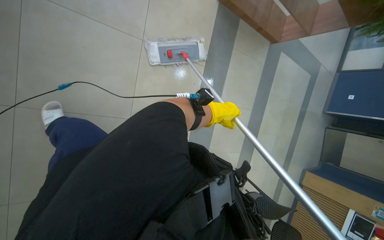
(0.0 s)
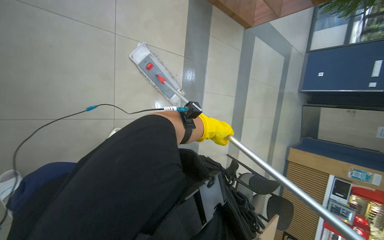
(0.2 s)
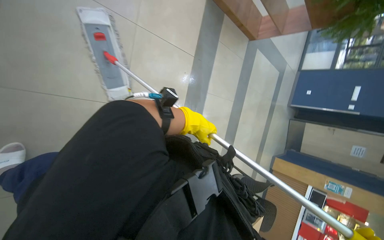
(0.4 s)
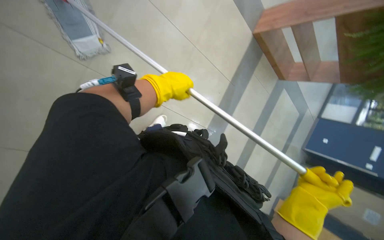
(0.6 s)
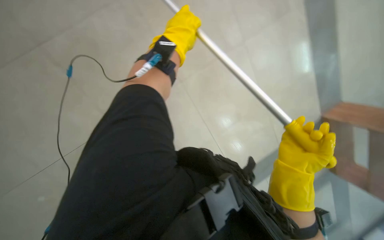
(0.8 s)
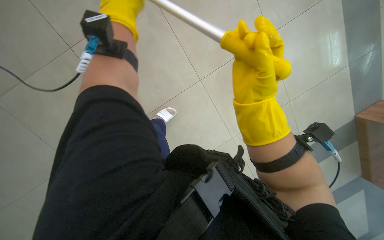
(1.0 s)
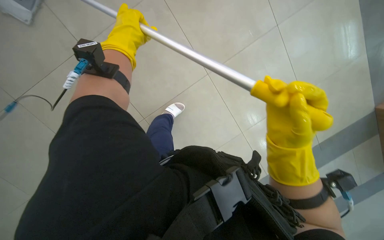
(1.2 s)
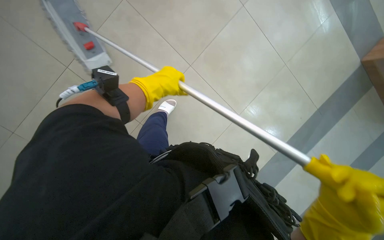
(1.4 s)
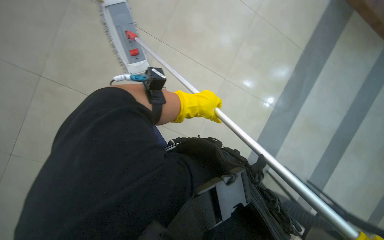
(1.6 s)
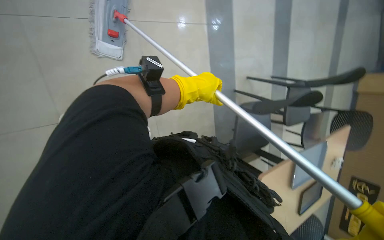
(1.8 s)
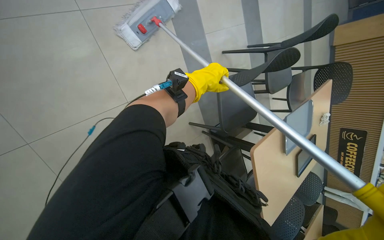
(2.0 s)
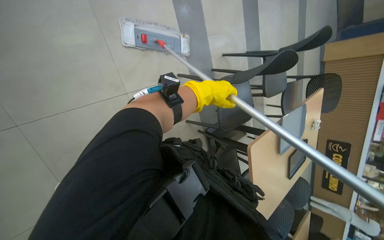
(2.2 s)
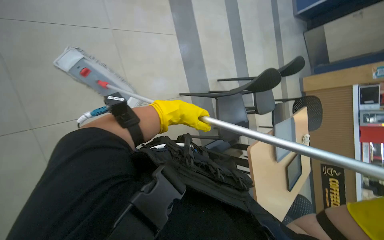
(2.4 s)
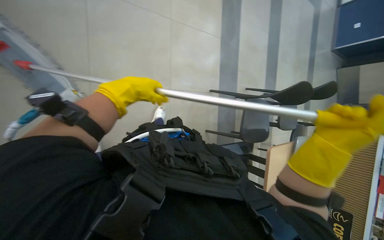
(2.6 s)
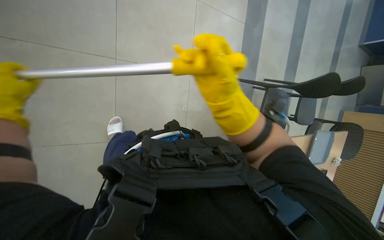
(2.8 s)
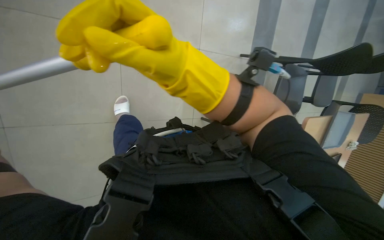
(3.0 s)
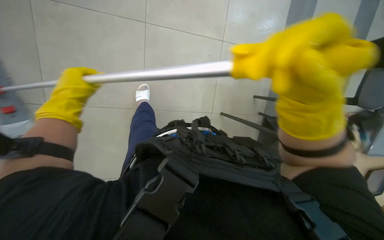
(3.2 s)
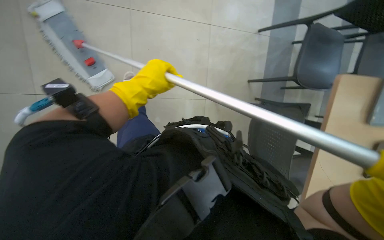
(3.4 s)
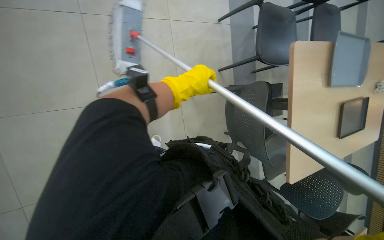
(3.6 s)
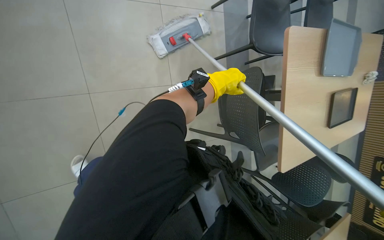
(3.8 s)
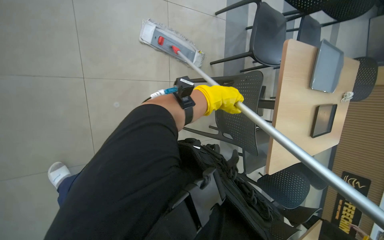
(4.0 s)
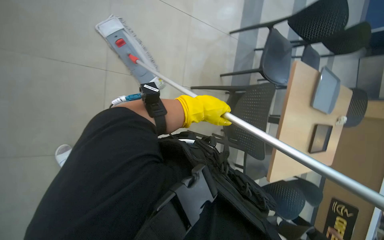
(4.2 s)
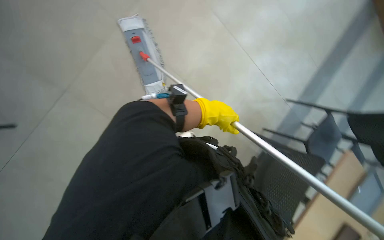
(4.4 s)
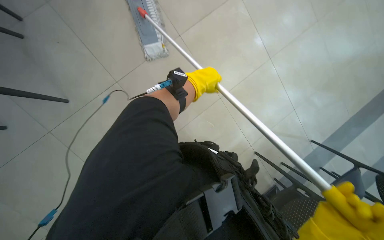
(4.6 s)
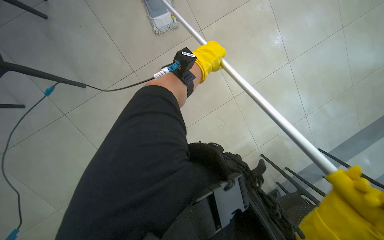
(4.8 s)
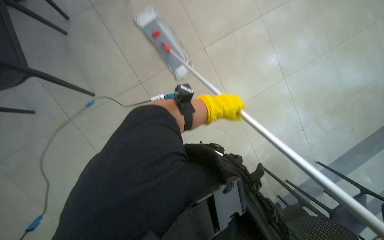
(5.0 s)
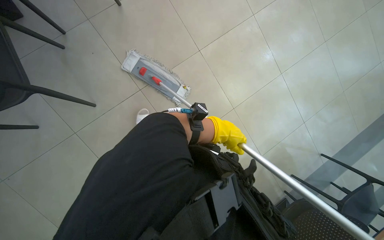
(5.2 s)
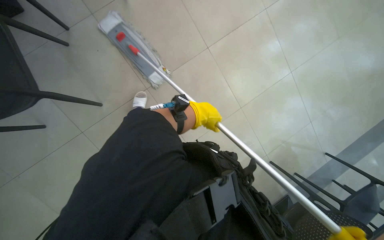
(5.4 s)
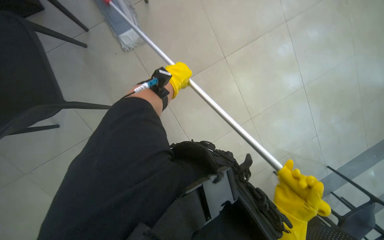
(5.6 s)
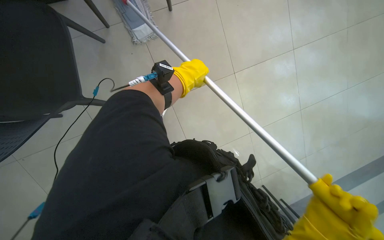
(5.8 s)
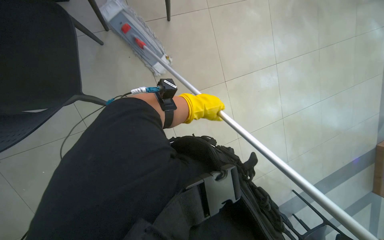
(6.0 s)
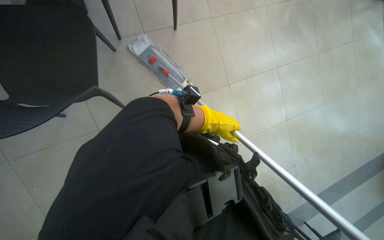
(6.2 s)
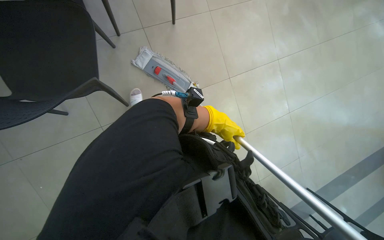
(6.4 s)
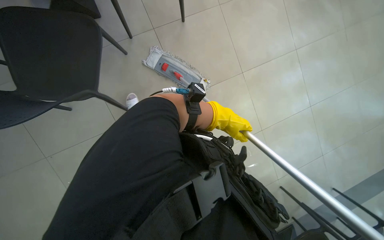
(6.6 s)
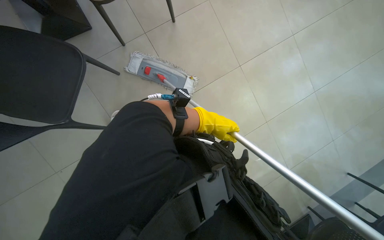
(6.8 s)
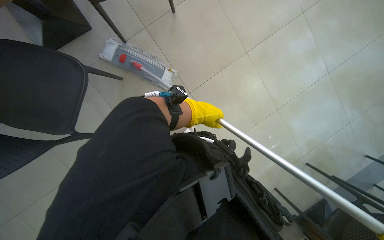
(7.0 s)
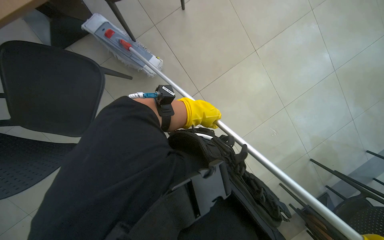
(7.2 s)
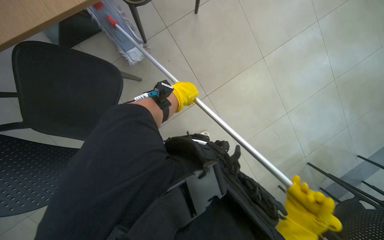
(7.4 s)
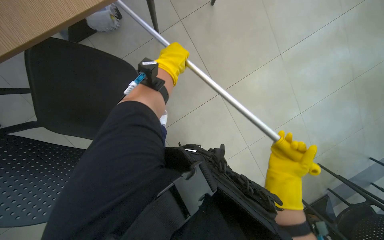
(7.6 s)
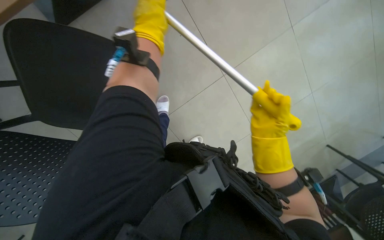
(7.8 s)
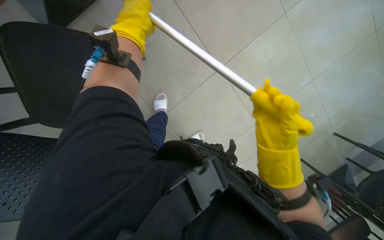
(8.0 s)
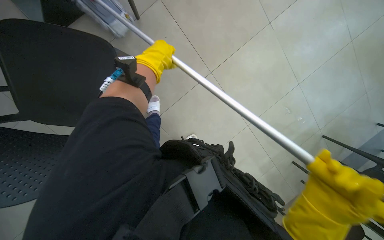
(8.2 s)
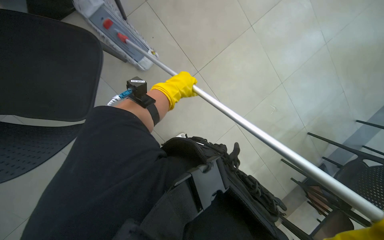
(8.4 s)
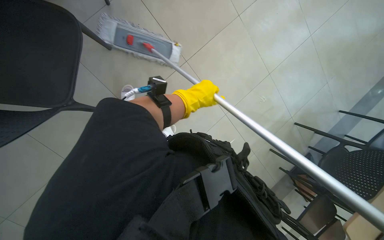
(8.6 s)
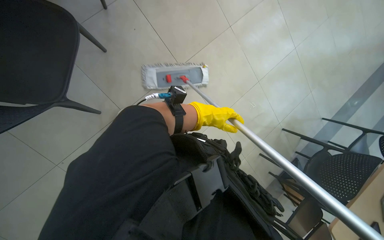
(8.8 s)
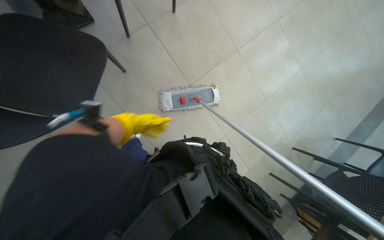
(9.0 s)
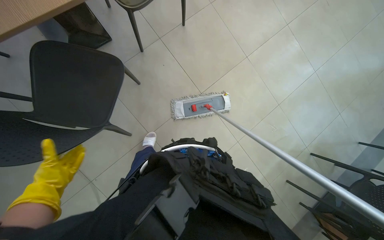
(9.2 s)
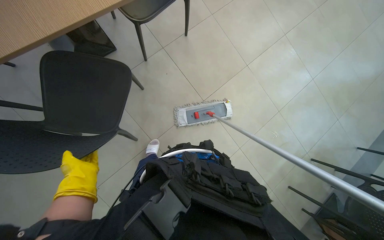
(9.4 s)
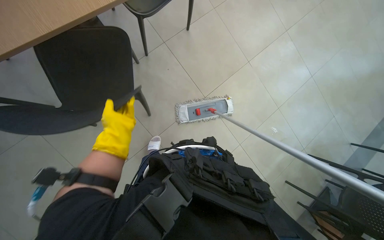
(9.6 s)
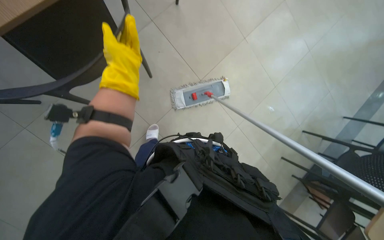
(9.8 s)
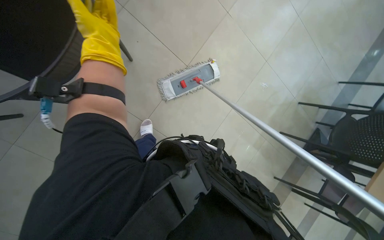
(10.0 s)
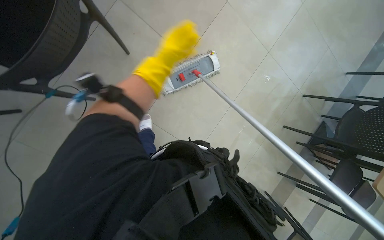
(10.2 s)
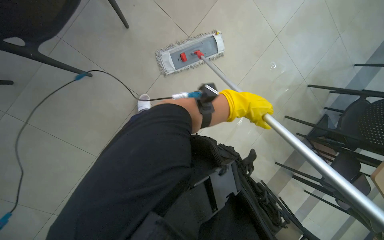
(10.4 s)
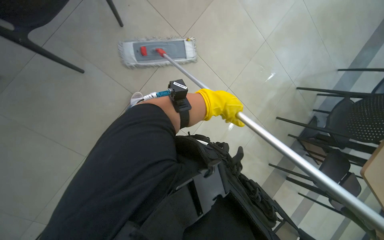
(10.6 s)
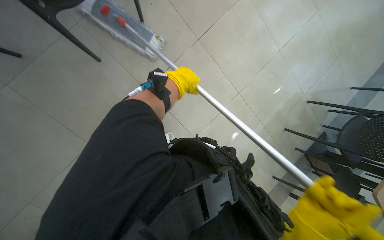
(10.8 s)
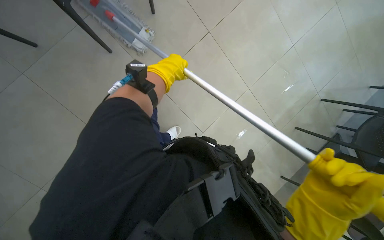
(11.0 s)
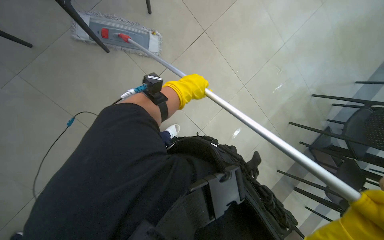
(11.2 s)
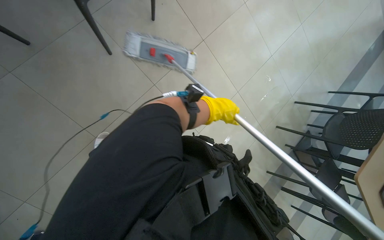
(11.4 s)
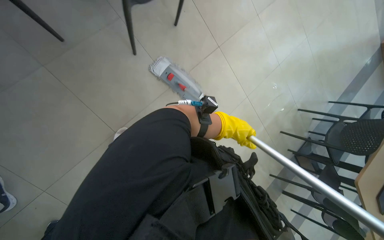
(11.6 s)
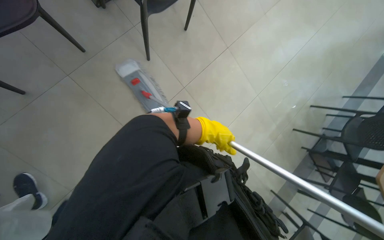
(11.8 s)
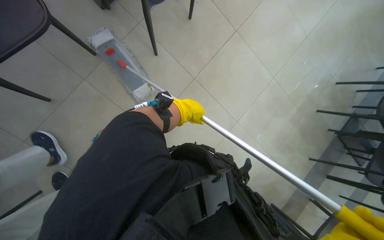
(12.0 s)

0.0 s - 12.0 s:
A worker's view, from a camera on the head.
Job: mopping floor.
The whole recording: Mopping the floor. The worker mops the floor with a flat mop, pausing to rinse and wring the mop head.
1.6 s - 3.0 s: The view tips upward by approximately 15 degrees.
3.0 s - 4.4 s: The scene turns about 40 degrees clockwise in the picture.
4.4 s - 6.0 s: The left hand moves up and down the picture over approximately 20 cm, changing direction 3 times.
6.0 s - 7.6 s: The left hand heads to the left and up the picture, covering some 30 cm.
7.6 s - 9.0 s: The left hand shifts approximately 30 cm farther from the camera, down the picture and to the left.
9.0 s - 10.4 s: The wearer looks some 15 degrees further downward.

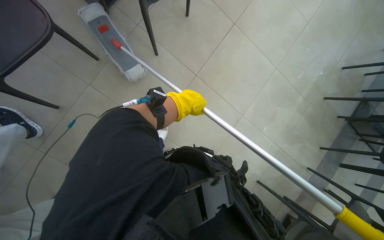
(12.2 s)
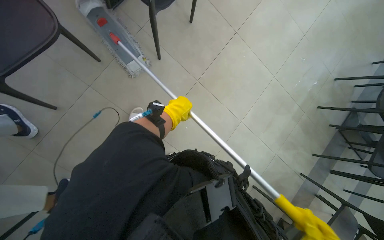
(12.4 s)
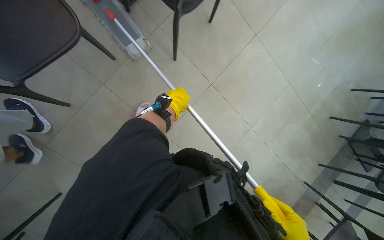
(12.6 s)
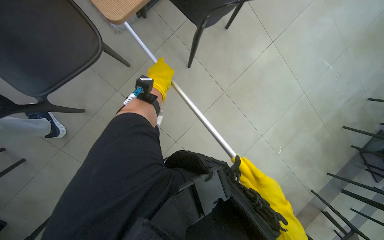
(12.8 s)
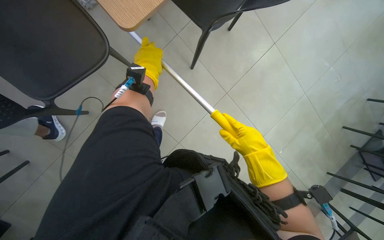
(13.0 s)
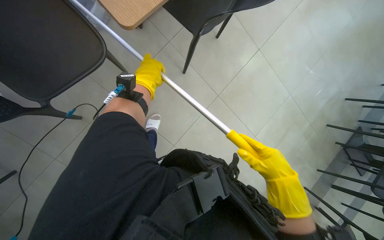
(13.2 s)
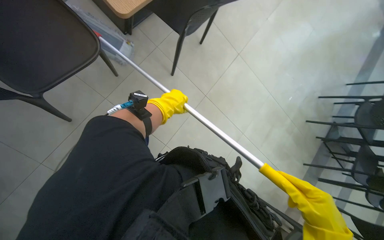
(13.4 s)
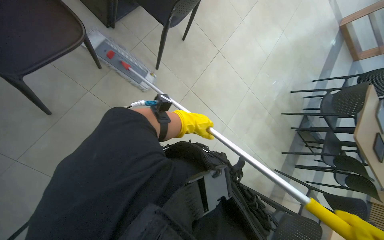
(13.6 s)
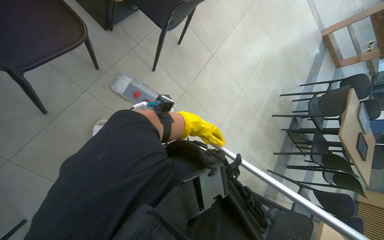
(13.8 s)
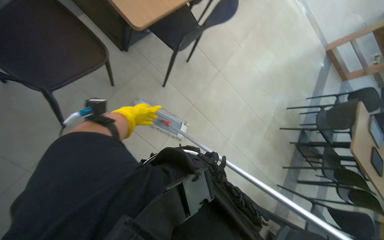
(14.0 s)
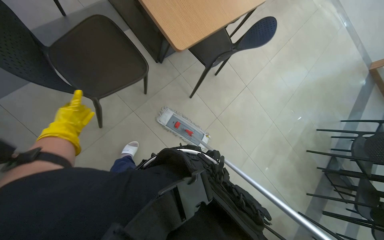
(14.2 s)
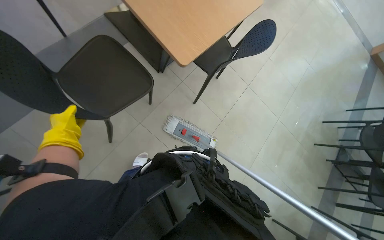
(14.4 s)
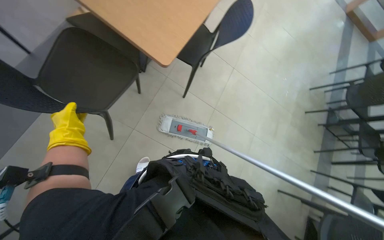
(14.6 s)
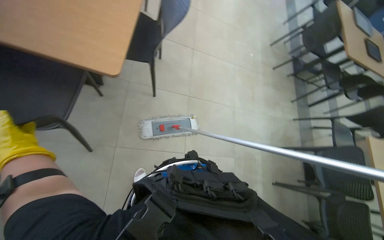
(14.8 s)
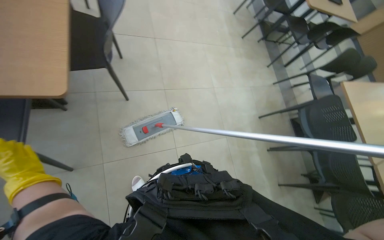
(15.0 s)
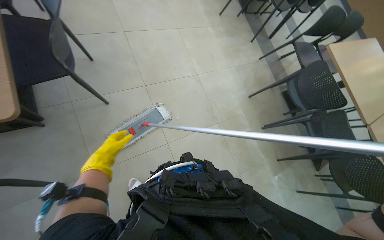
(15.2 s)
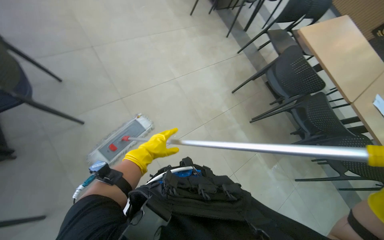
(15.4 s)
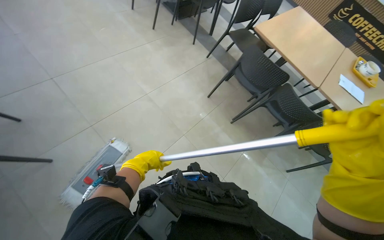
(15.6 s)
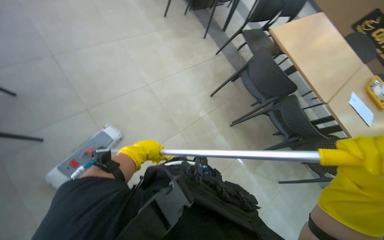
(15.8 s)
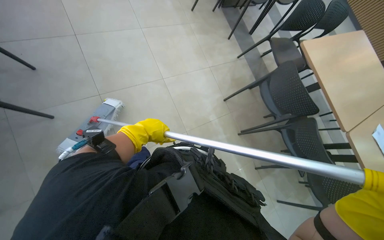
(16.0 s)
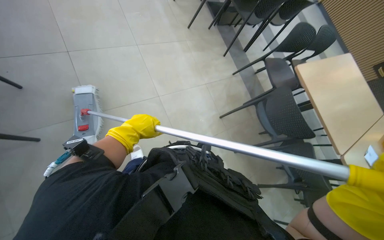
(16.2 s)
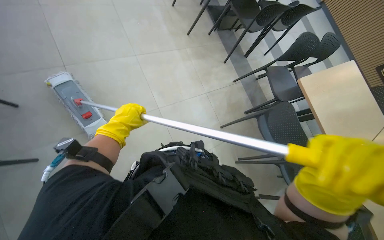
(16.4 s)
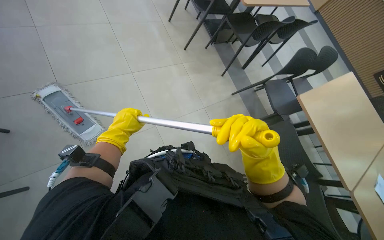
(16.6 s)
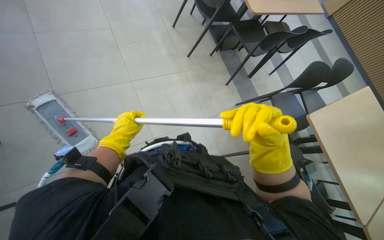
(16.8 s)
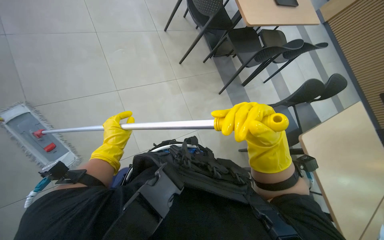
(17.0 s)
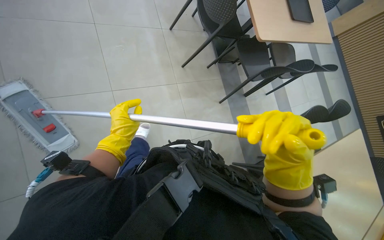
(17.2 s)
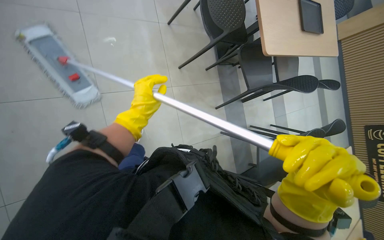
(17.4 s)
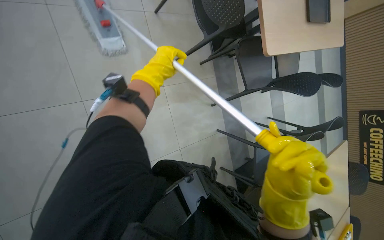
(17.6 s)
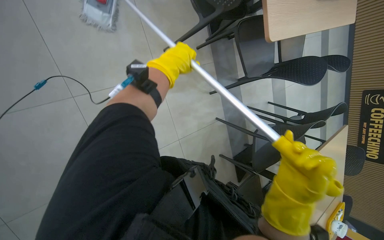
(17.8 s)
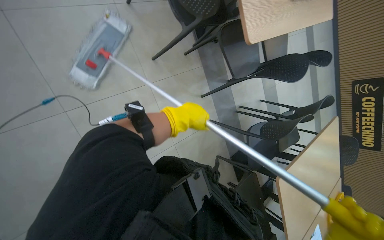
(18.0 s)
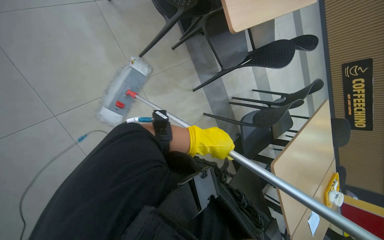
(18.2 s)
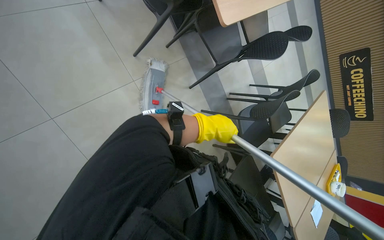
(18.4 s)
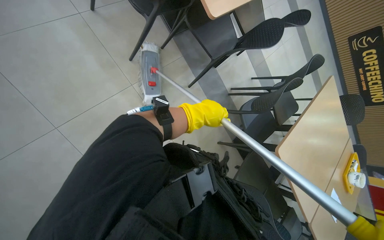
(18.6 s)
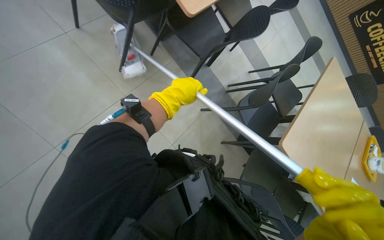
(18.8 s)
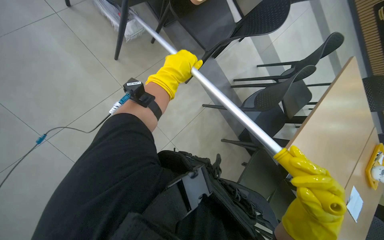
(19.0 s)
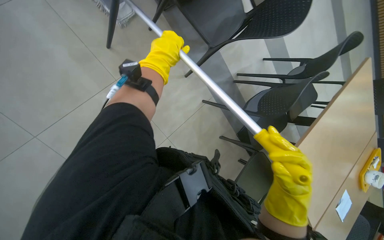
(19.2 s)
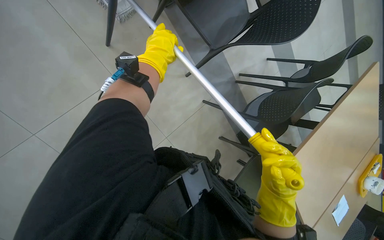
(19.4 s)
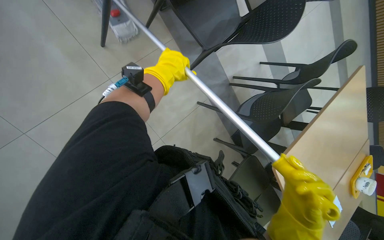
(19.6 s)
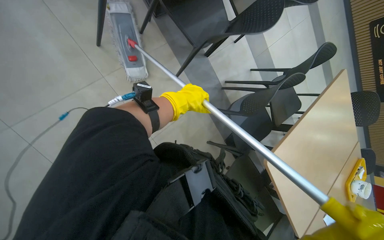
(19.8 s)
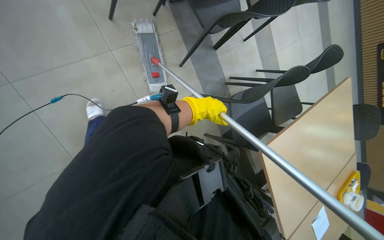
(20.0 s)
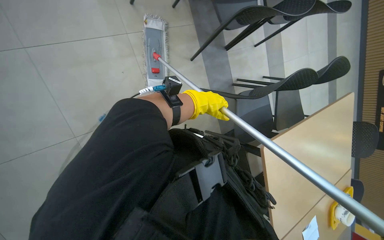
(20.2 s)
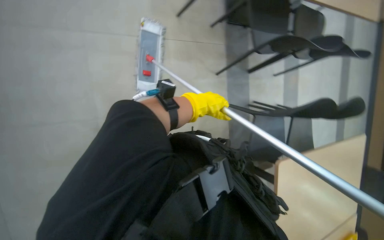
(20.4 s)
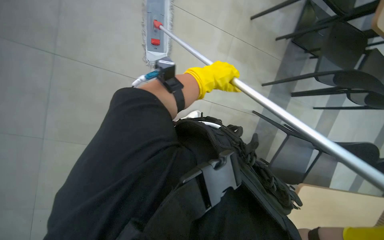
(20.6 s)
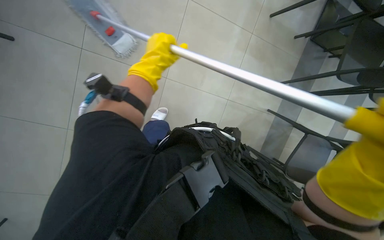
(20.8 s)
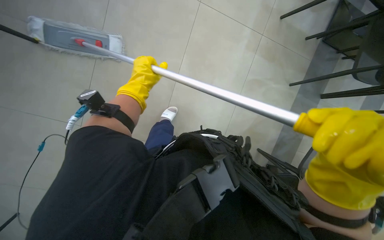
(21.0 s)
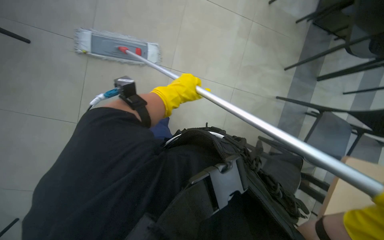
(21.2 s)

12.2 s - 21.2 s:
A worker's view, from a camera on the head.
Job: mopping floor.
The whole recording: Mopping the floor. The worker mops the floor with a flat mop, pausing to rinse and wring the mop head.
12.2 s - 13.8 s: The view pans to the right by roughly 15 degrees. The left hand travels down the picture by roughly 10 cm.
13.8 s - 15.2 s: The wearer looks approximately 10 degrees further downward. Everything in view rotates roughly 55 degrees counterclockwise.
15.2 s - 16.6 s: The head travels roughly 70 cm.
18.2 s - 19.8 s: The left hand travels up the picture by about 15 cm.
19.8 s - 21.2 s: The wearer's head swings approximately 30 degrees to the left.
